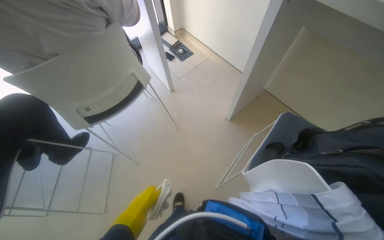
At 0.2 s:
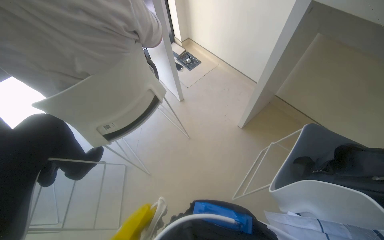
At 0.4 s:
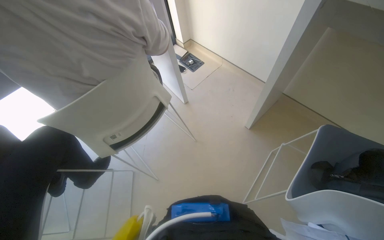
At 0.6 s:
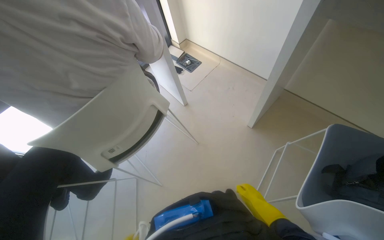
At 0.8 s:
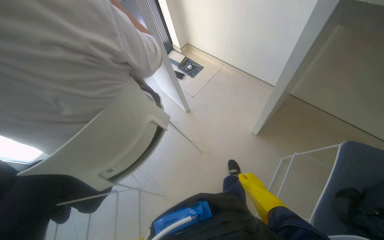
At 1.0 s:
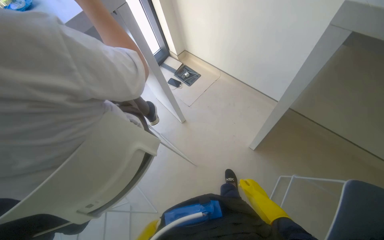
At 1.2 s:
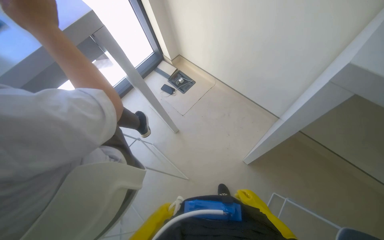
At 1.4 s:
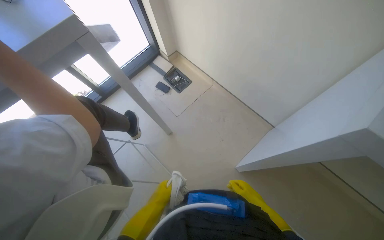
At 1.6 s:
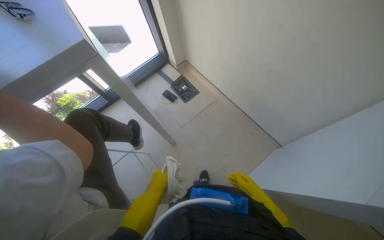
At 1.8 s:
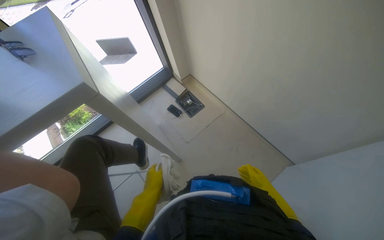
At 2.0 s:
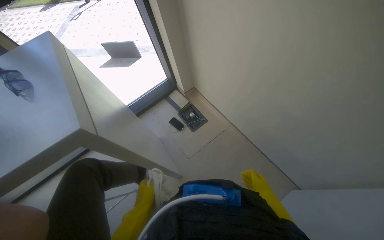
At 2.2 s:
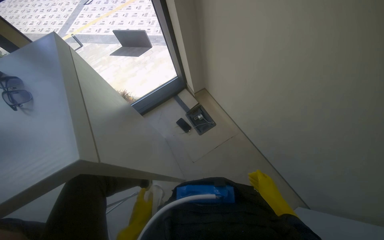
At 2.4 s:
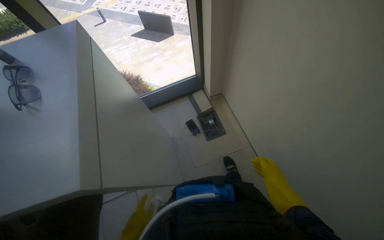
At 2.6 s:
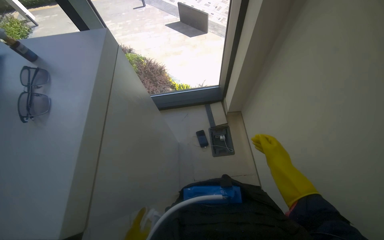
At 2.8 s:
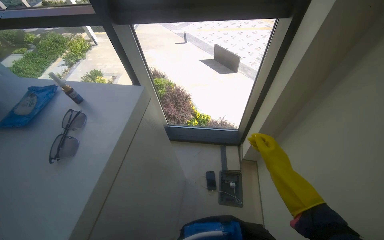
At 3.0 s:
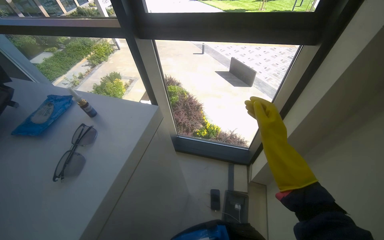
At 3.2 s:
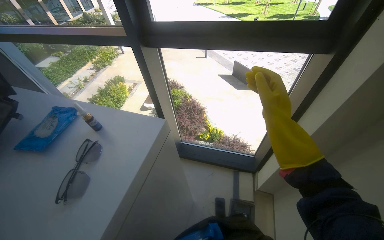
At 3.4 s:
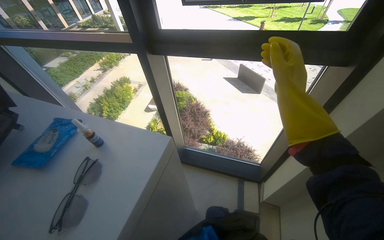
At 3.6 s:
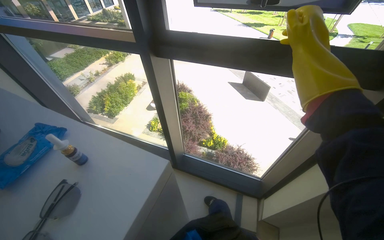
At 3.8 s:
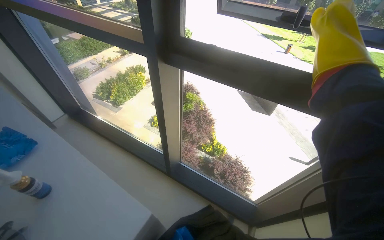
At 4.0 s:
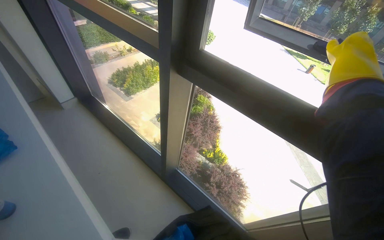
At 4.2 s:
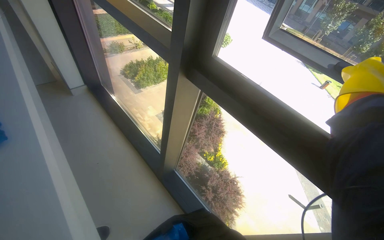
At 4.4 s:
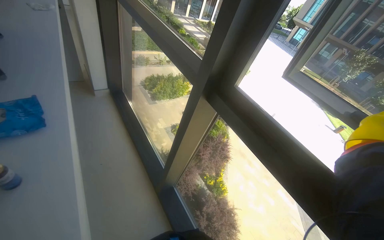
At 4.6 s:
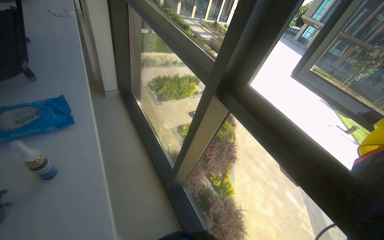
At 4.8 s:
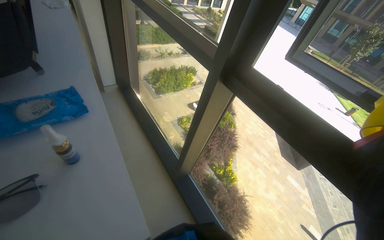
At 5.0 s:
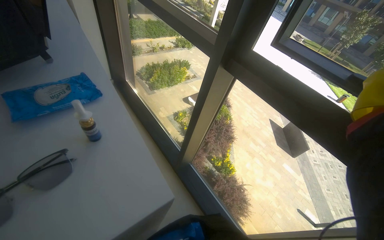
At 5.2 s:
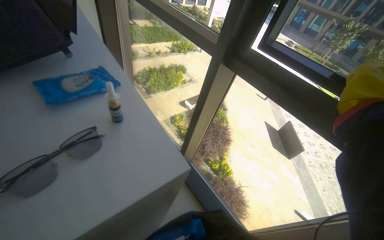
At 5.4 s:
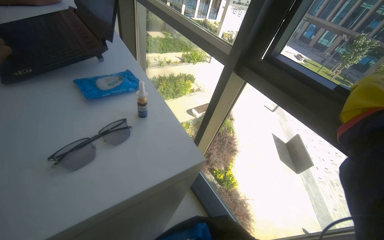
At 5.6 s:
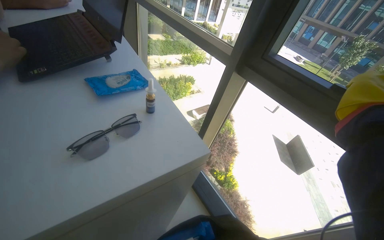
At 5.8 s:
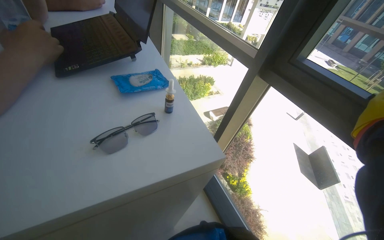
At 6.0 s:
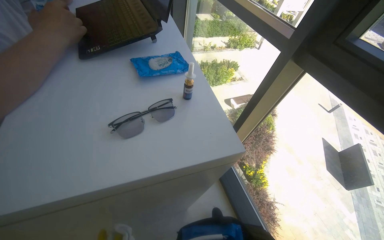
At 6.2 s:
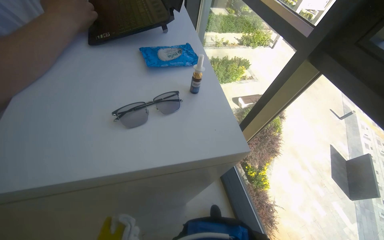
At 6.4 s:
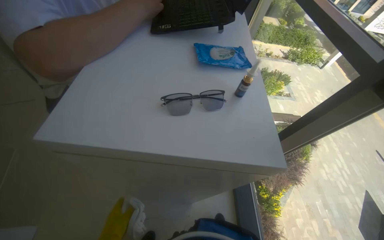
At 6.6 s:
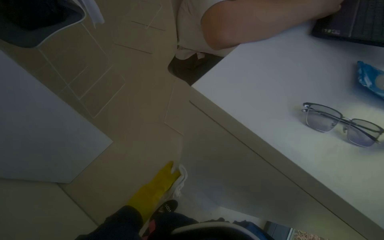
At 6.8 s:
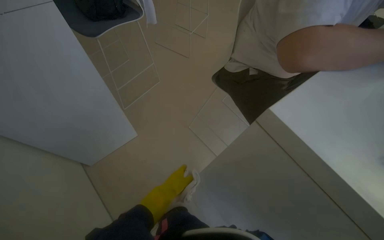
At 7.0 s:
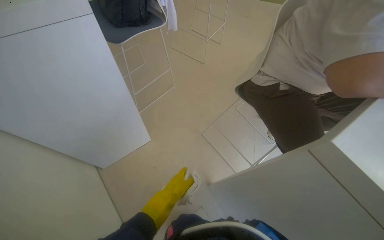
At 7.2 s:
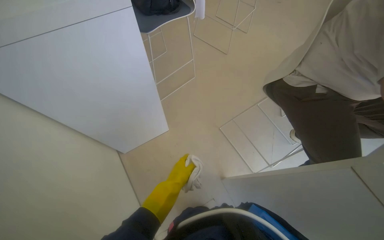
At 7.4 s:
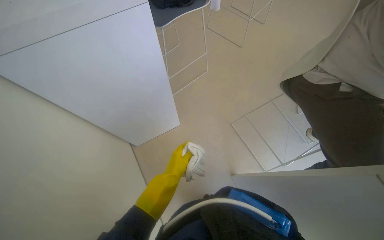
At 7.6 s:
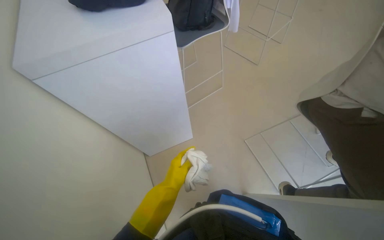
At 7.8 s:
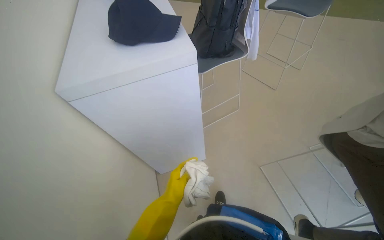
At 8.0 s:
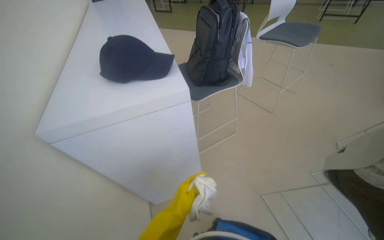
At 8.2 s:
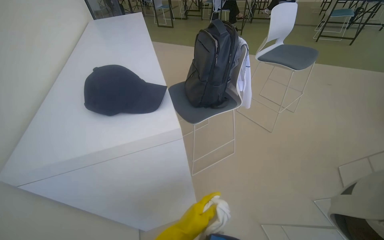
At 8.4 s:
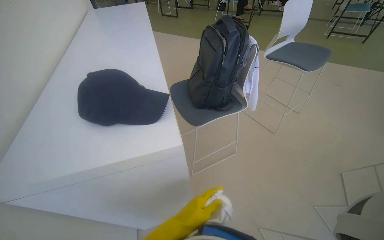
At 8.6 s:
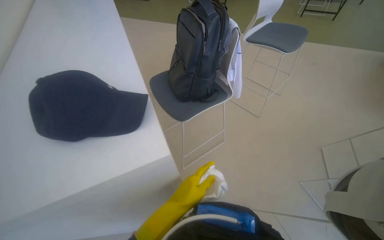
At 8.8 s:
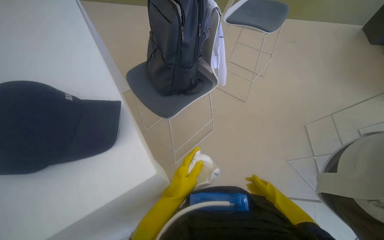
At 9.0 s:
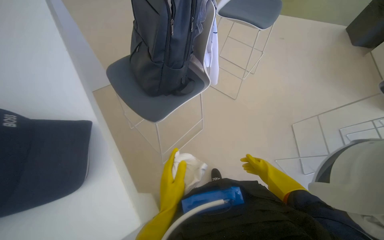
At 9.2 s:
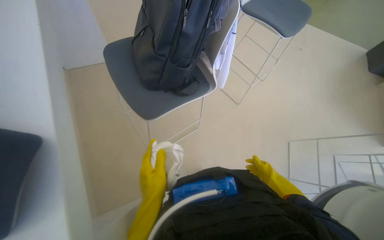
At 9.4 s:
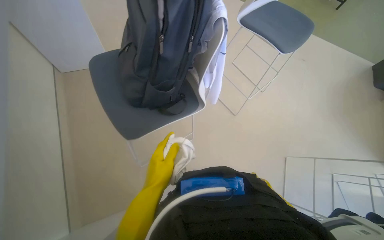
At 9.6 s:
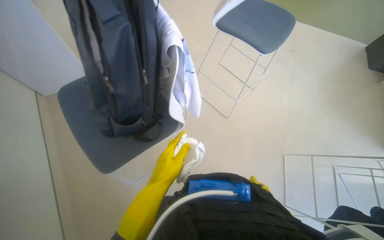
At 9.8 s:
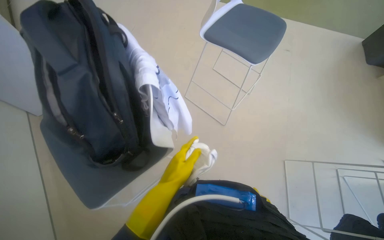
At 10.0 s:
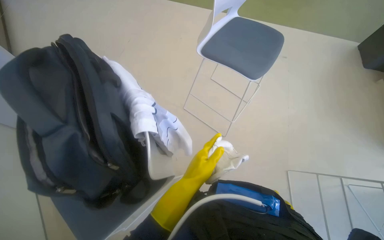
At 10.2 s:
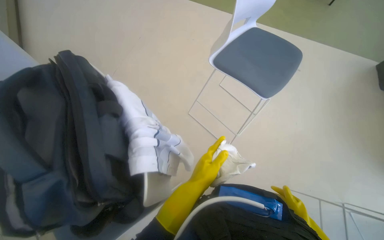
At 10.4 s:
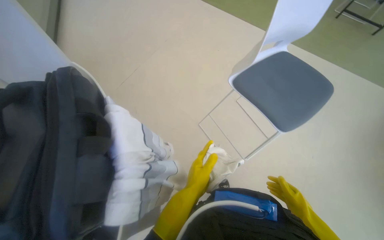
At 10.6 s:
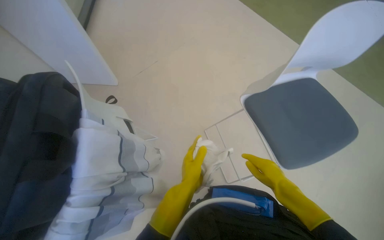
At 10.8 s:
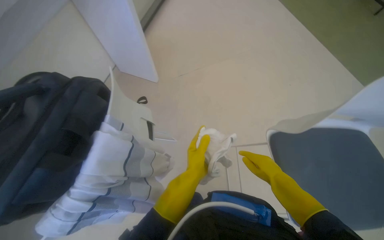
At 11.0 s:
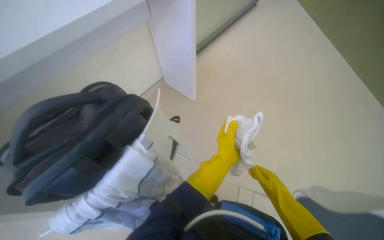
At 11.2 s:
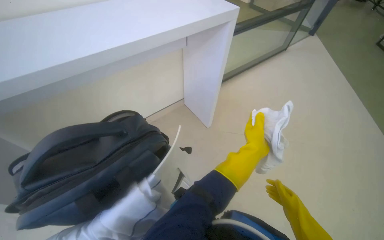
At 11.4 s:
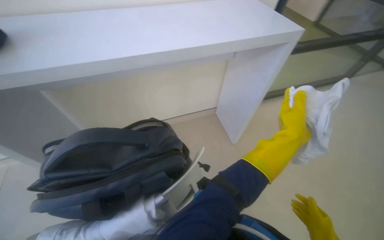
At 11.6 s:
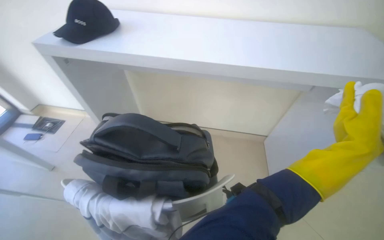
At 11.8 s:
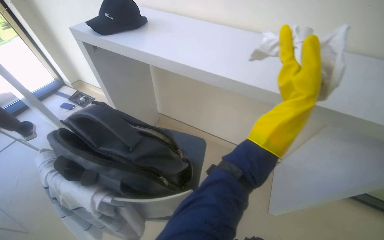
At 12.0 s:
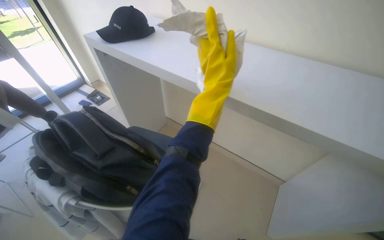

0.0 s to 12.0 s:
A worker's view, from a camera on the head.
Job: wiping surfaces.
The whole recording: Cleaning various surfaces. The worker washes the cloth in a bucket, then wipes the window frames and glass with the white cloth.
0.0 to 1.6 s: The wearer moves about 70 cm.
1.6 to 3.0 s: The camera is carried roughly 70 cm. The head rotates about 50 degrees to the left.
3.0 to 4.4 s: Everything in view rotates about 45 degrees clockwise.
4.4 to 6.0 s: The view swings approximately 15 degrees to the left.
6.0 to 7.6 s: The camera is carried some 40 cm. The head turns to the left by roughly 90 degrees.
7.6 to 9.0 s: The wearer moves some 50 cm.
9.0 to 10.4 s: The camera is carried about 70 cm.
10.4 to 12.0 s: The camera is carried some 50 cm. The head turns to the left by approximately 135 degrees. The wearer looks approximately 20 degrees further upward.

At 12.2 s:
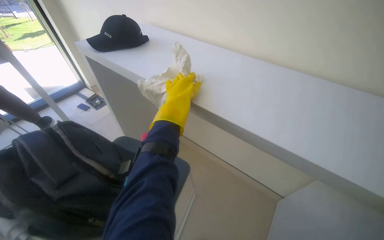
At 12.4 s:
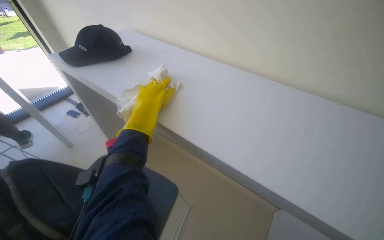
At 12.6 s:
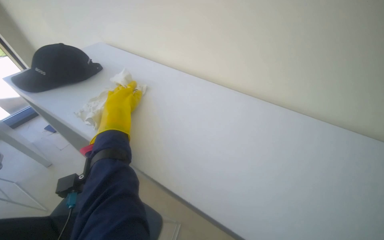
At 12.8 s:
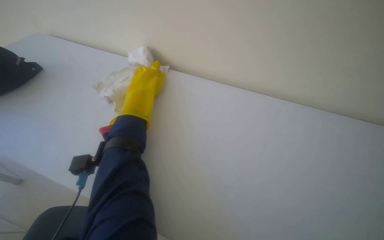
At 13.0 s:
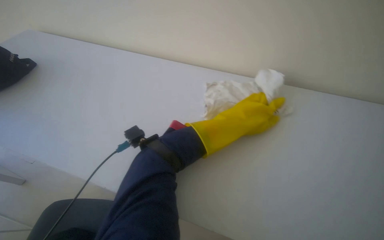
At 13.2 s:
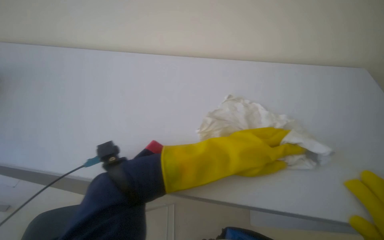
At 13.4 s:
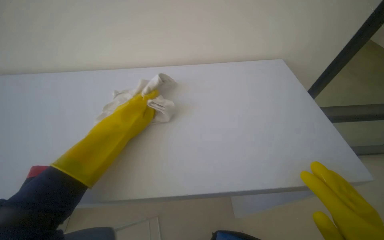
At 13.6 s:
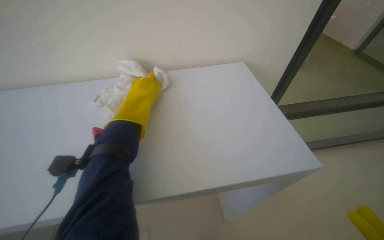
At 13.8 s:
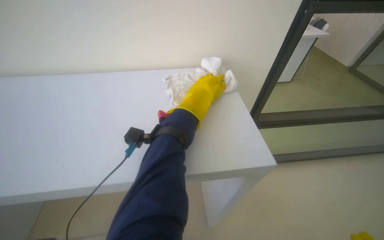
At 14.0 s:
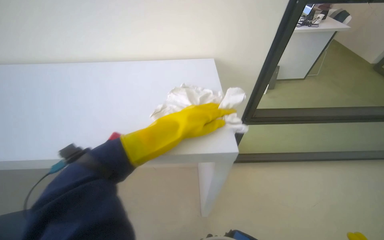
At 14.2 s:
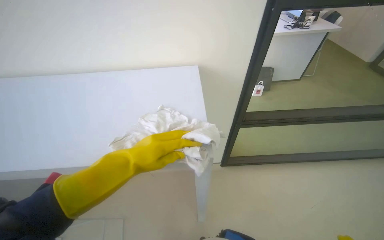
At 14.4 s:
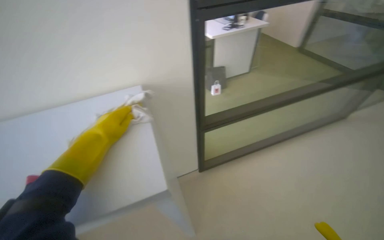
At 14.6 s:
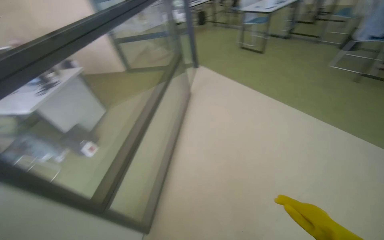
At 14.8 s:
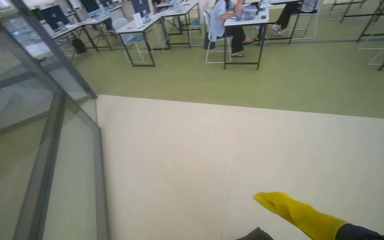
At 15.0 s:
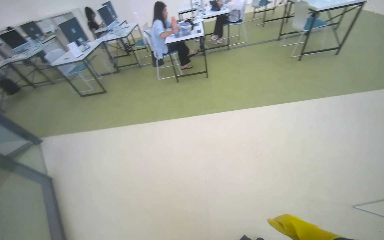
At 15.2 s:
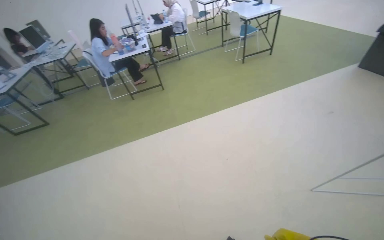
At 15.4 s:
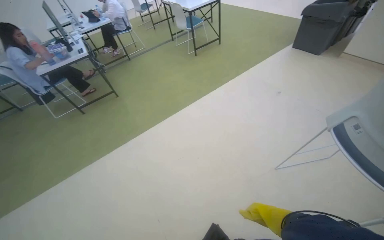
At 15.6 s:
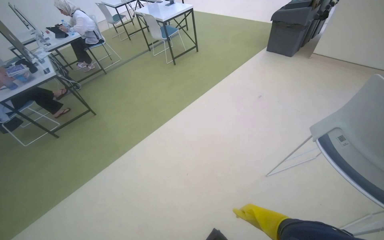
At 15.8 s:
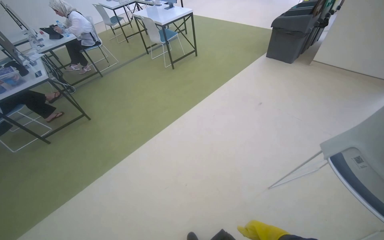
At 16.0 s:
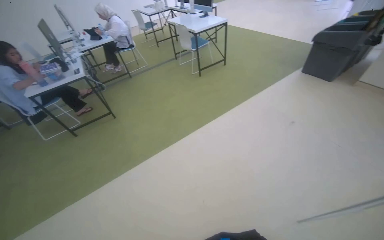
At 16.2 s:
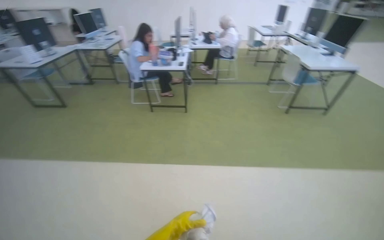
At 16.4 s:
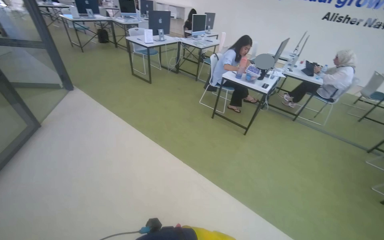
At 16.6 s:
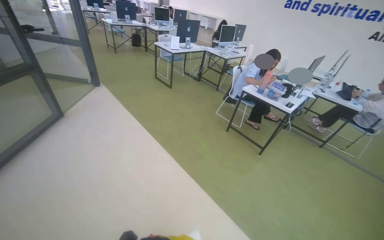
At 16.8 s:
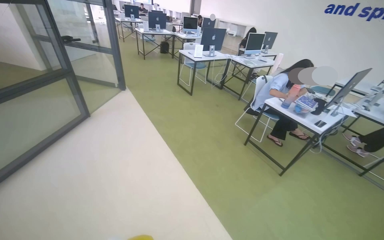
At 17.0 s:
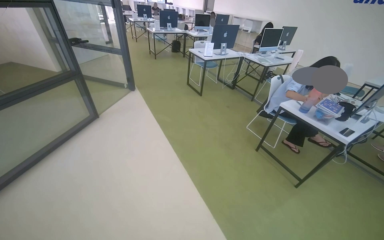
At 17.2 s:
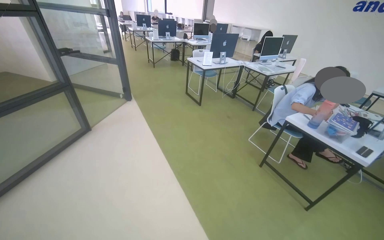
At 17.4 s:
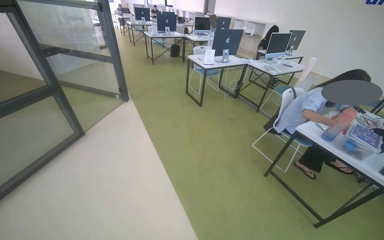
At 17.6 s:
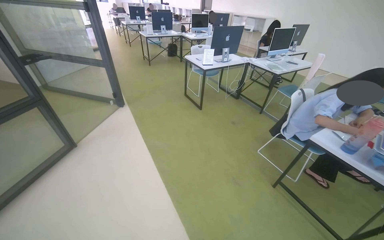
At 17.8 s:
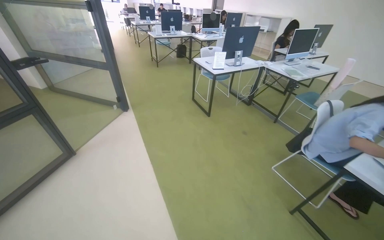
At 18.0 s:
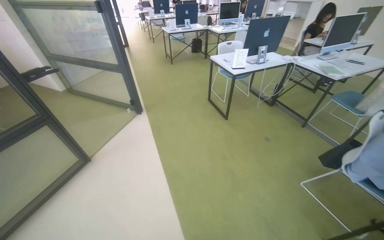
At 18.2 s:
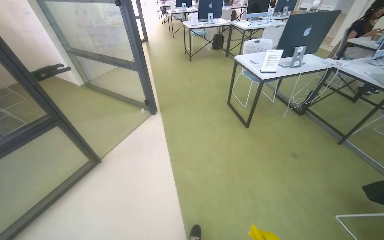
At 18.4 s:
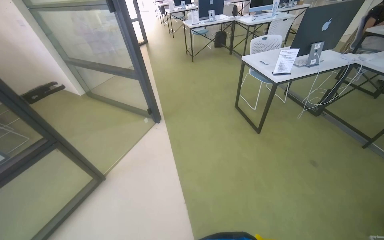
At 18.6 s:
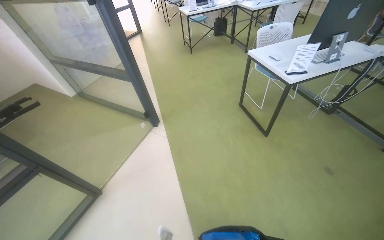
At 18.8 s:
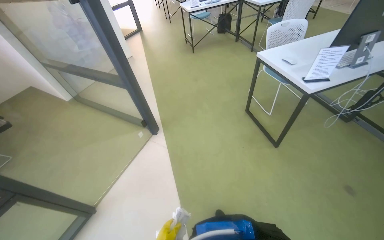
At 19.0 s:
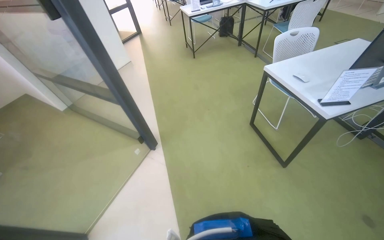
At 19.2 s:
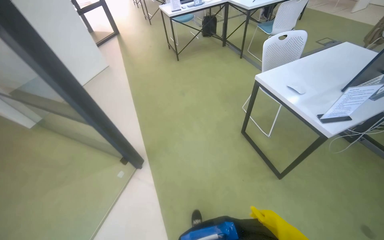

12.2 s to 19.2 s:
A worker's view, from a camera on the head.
Job: wiping surfaces.
The whole recording: Cleaning various surfaces. The worker washes the cloth in a bucket, then wipes the window frames and glass with the white cloth.
12.2 to 13.6 s: The head turns to the left by roughly 35 degrees. The camera pitches upward, by approximately 25 degrees.
15.0 to 16.4 s: The wearer moves roughly 70 cm. The wearer looks approximately 30 degrees further to the left.
16.4 to 17.8 s: The head travels approximately 1 m. The head rotates some 30 degrees to the left.
17.8 to 19.2 s: The head travels roughly 1.5 m.
